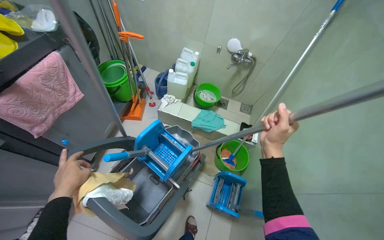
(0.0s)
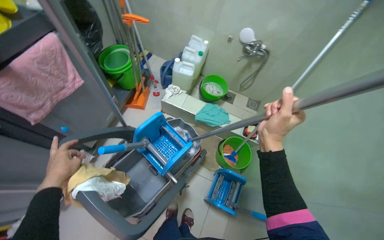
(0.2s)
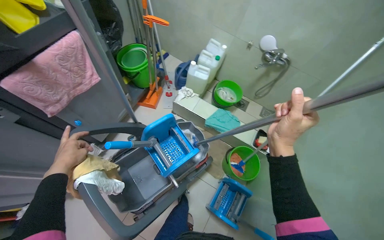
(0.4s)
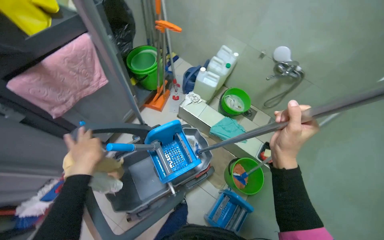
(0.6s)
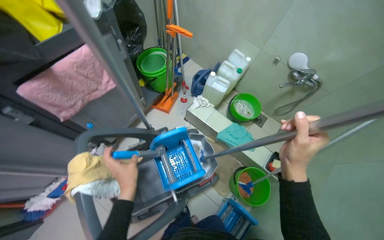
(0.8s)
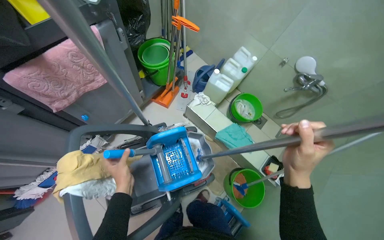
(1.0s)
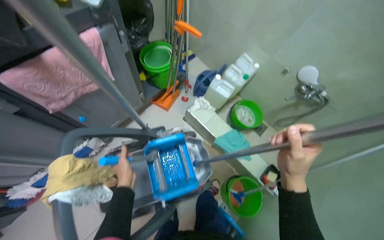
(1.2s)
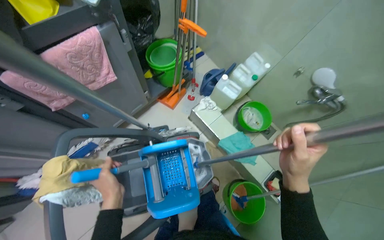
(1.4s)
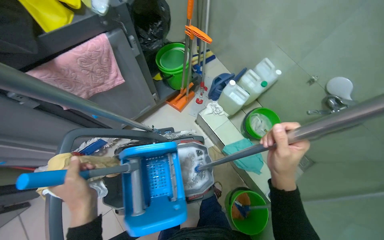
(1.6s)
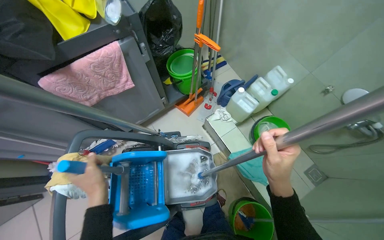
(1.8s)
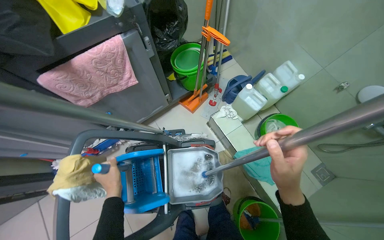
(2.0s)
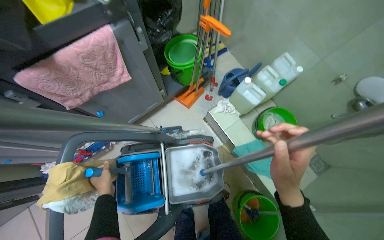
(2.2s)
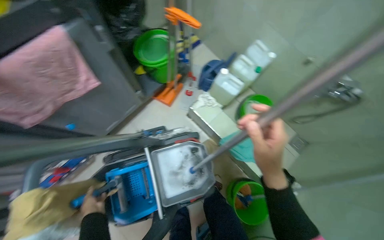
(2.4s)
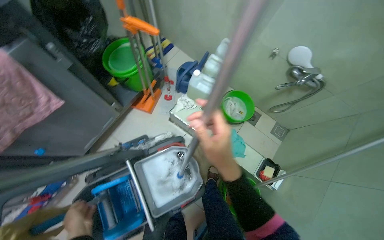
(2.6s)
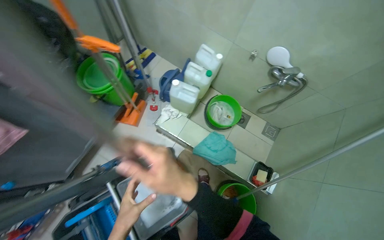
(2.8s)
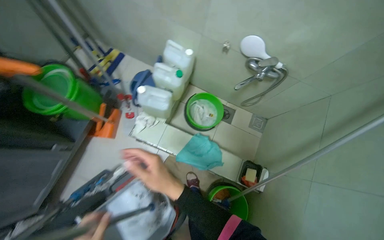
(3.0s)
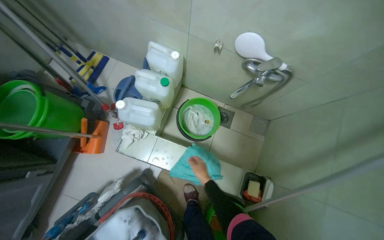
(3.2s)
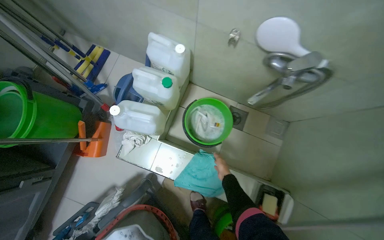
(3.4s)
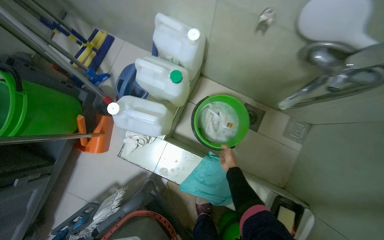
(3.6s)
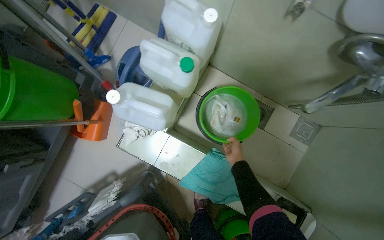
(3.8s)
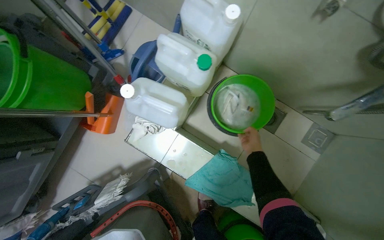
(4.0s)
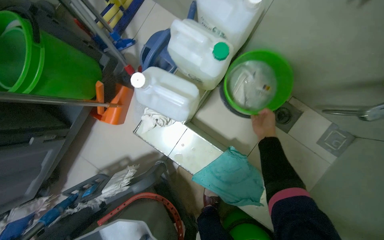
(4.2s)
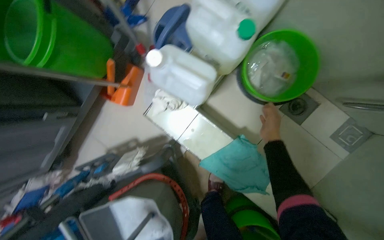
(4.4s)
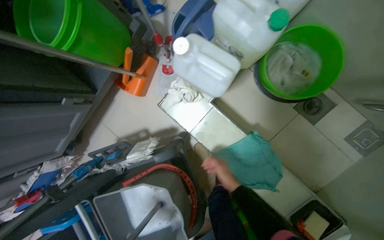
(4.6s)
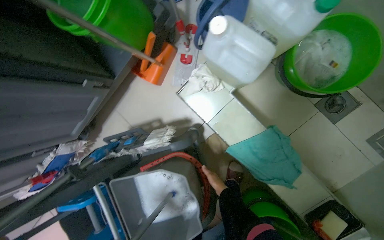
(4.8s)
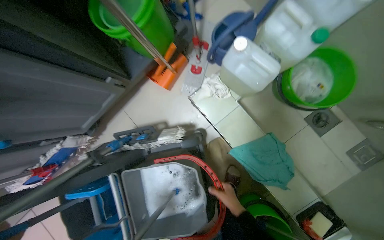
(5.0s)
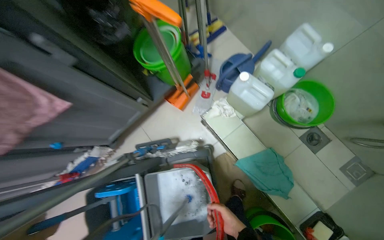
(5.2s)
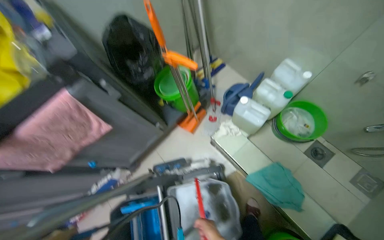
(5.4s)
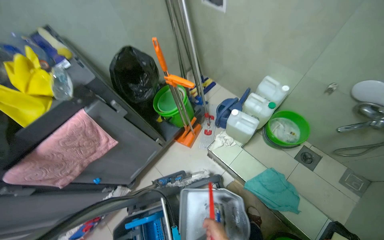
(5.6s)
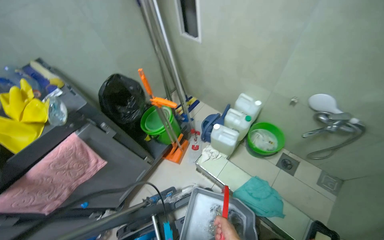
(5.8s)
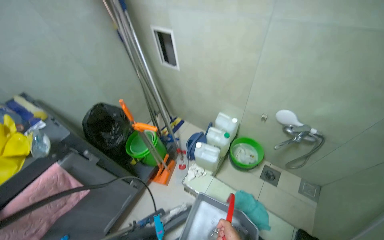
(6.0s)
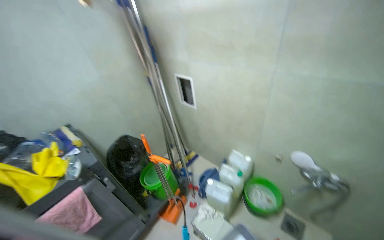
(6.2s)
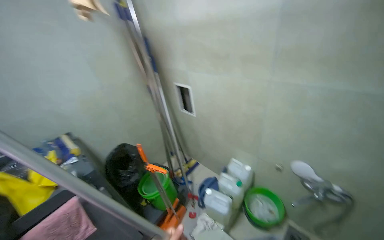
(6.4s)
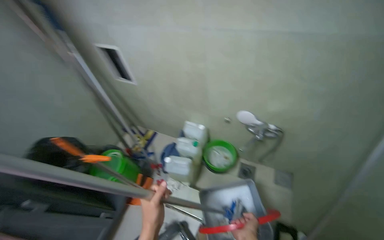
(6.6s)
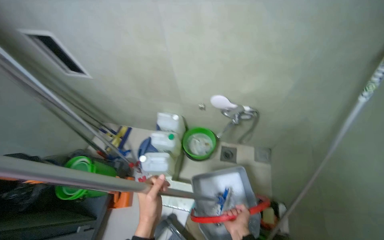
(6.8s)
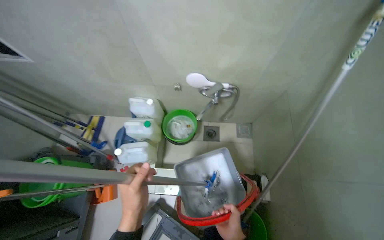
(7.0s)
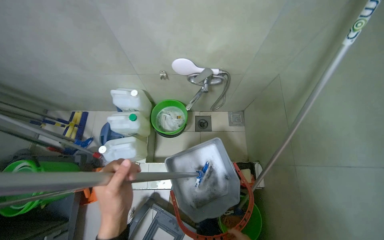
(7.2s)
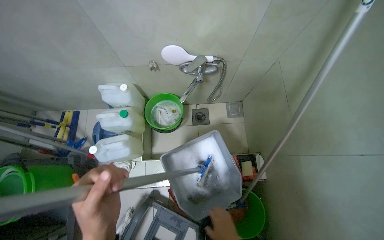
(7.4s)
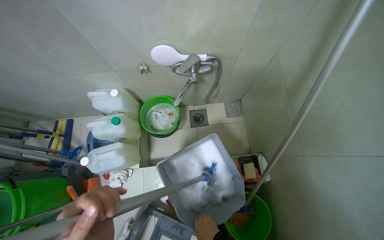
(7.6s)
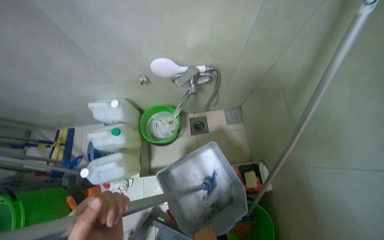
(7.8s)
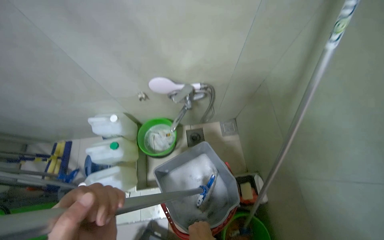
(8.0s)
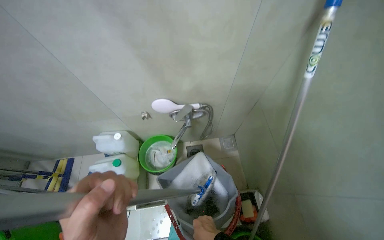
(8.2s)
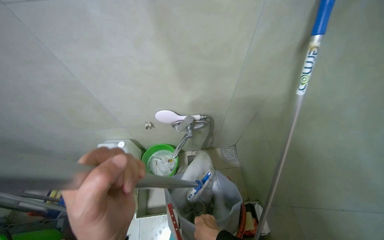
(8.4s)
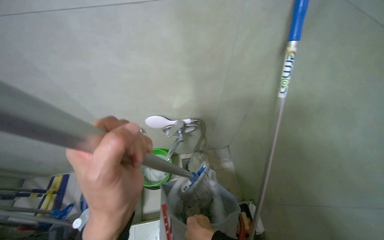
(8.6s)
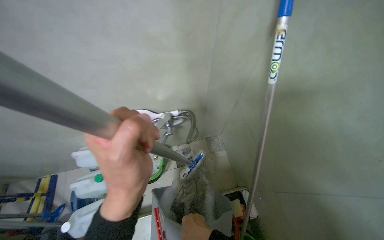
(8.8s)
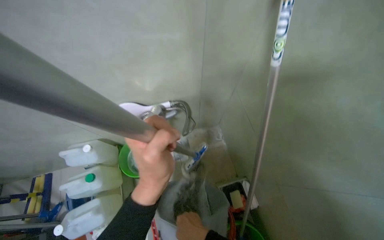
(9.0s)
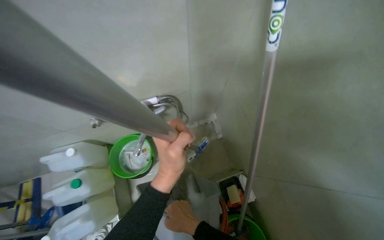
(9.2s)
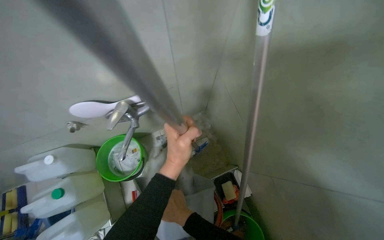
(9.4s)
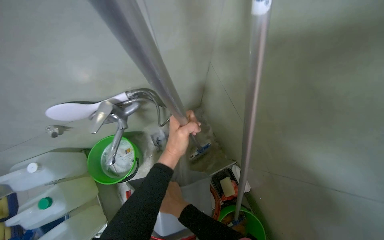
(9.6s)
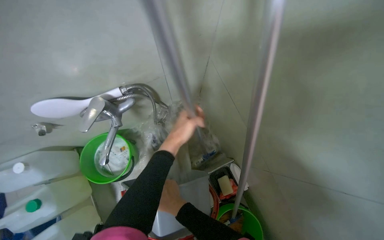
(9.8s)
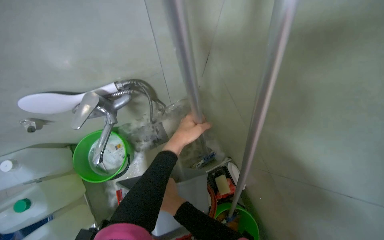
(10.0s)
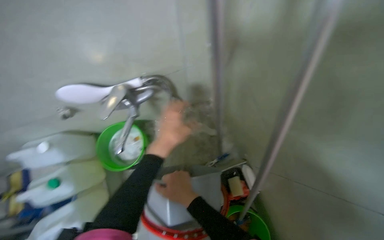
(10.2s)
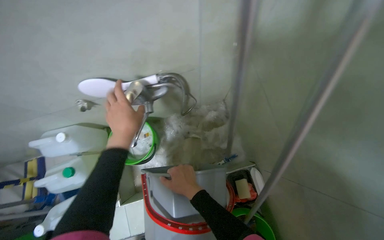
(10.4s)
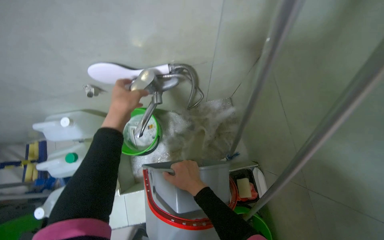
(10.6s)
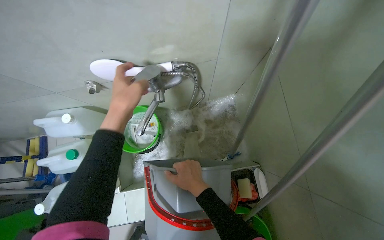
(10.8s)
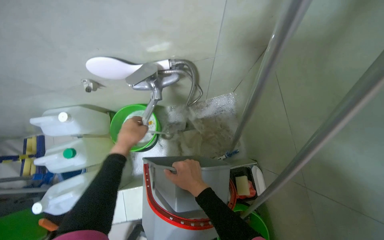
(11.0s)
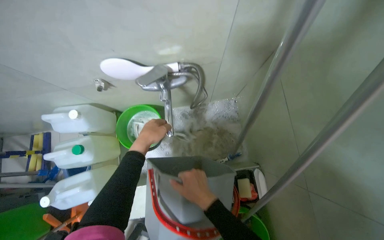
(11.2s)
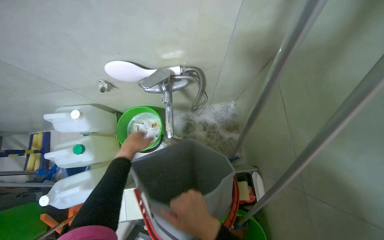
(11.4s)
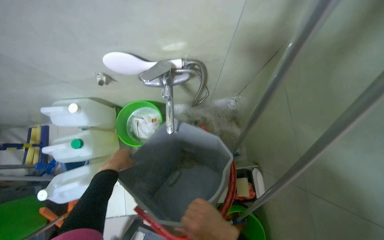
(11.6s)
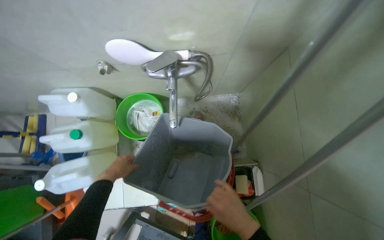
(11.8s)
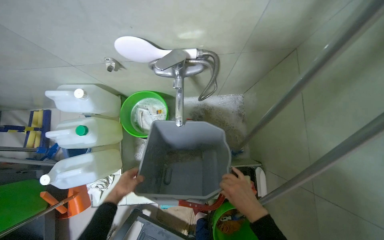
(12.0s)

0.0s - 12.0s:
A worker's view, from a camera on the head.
Job: preparing cleaning supplies.
The whole recording: Preparing cleaning tools and water. The worker prepares cleaning tools and fills a bucket with water.
0.0s - 1.6s: The wearer looks approximately 35 degrees further to the left. The left hand travels to the right by roughly 20 cm.
1.6s - 3.0s: The head rotates roughly 30 degrees to the right.
3.0s - 4.4s: The head travels approximately 50 cm. The head turns to the left by roughly 20 degrees. The view tilts roughly 20 degrees downward.
4.4s - 6.0s: The camera is carried approximately 70 cm. The view tilts some 45 degrees upward.
6.0s - 7.6s: The camera is carried about 50 cm. The wearer's head swings some 40 degrees to the right. The view tips downward by approximately 20 degrees.
9.0s - 10.4s: The left hand travels farther from the camera and to the left by about 30 cm, while the right hand shifts roughly 10 cm up the picture.
10.4s - 12.0s: The right hand is displaced to the right and down the picture by approximately 20 cm; the left hand is displaced down the picture and to the left by some 35 cm.

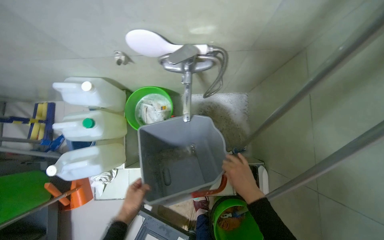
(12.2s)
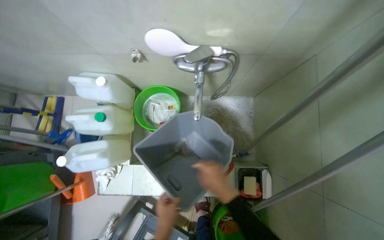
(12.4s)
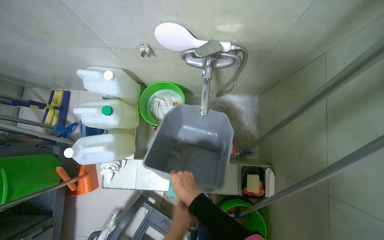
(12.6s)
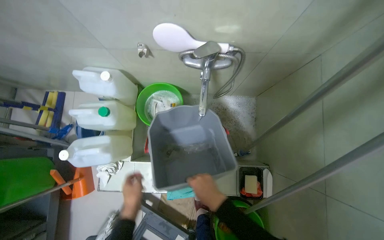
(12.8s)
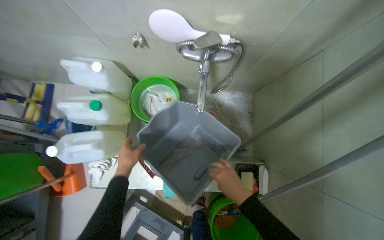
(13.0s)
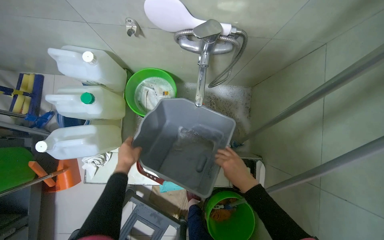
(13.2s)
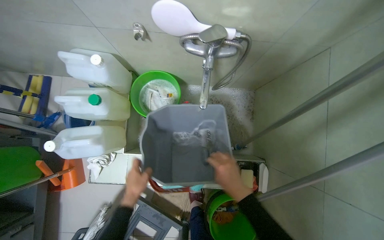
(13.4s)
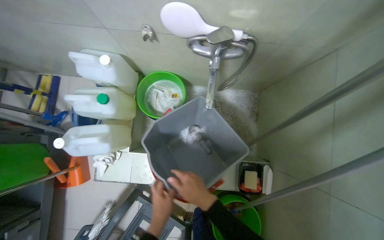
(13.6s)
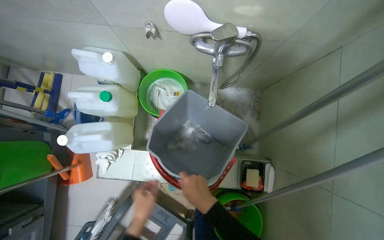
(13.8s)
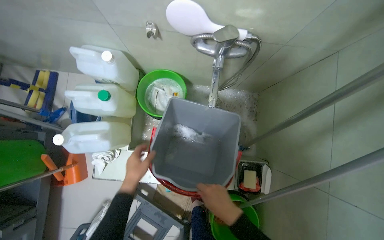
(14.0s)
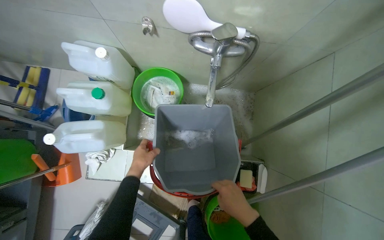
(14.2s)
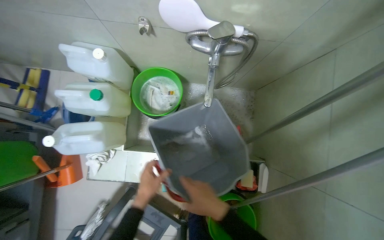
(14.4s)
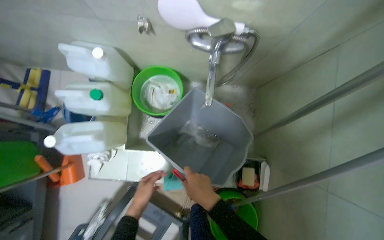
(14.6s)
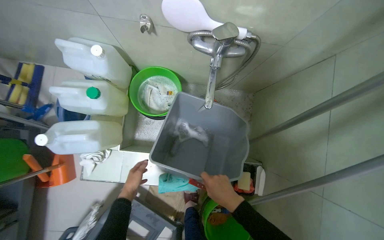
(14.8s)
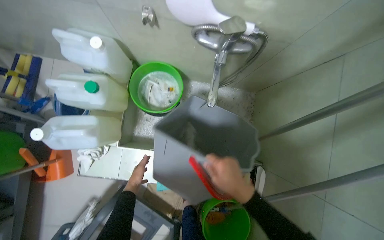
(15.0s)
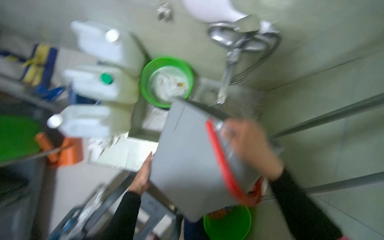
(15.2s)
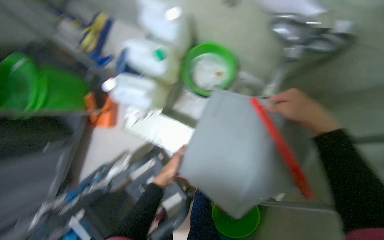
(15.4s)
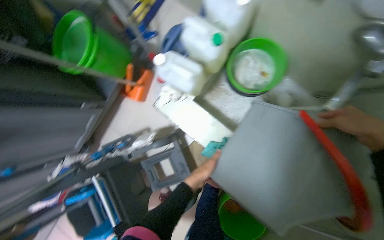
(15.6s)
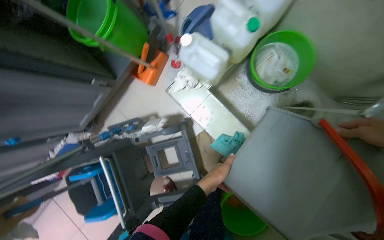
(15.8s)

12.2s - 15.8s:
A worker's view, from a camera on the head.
Job: preparing cleaning supplies.
The whole recording: Preparing cleaning tools and water. The worker prepares cleaning tools and fills a bucket with water.
12.2s - 14.0s: The right hand moves left and right over about 20 cm, changing direction 3 times. Meanwhile the left hand swings left and right, about 20 cm each way, with 3 reversals.
14.0s - 15.8s: The head rotates approximately 40 degrees to the left. The view tips downward by roughly 15 degrees.

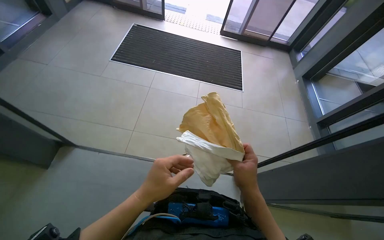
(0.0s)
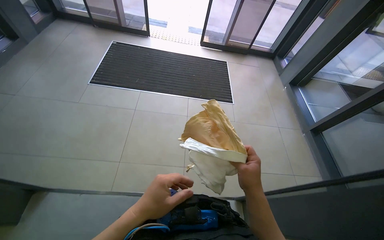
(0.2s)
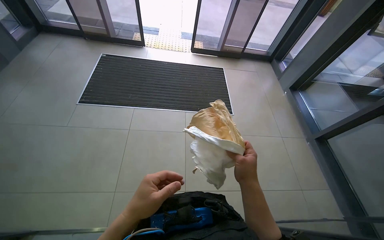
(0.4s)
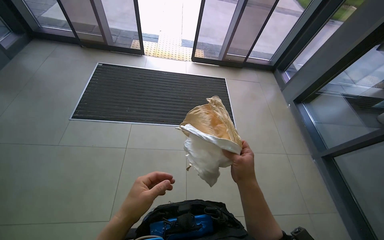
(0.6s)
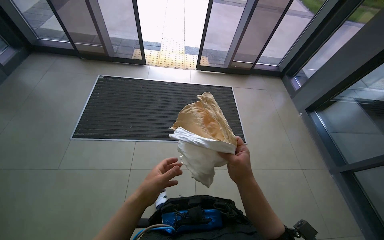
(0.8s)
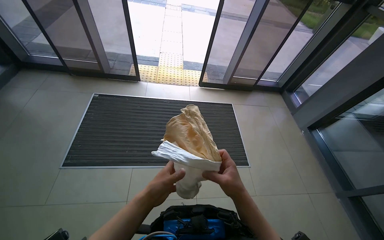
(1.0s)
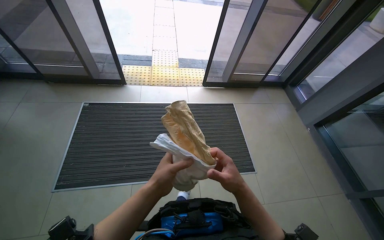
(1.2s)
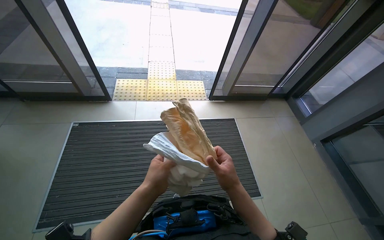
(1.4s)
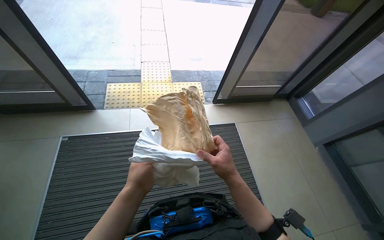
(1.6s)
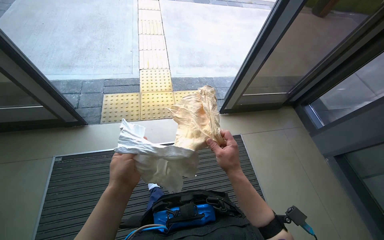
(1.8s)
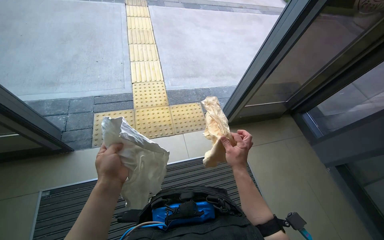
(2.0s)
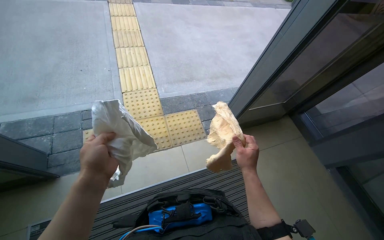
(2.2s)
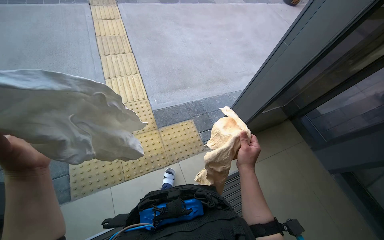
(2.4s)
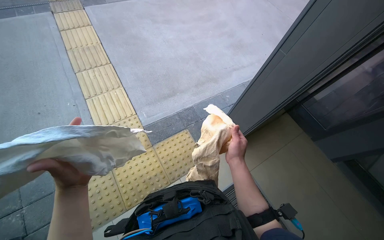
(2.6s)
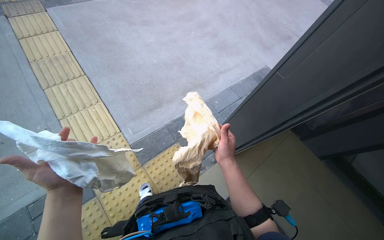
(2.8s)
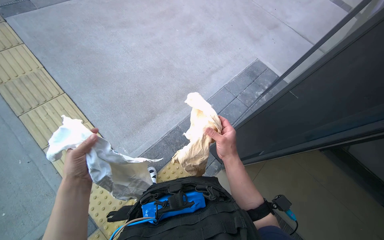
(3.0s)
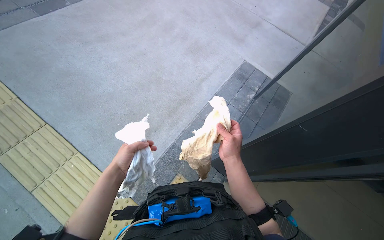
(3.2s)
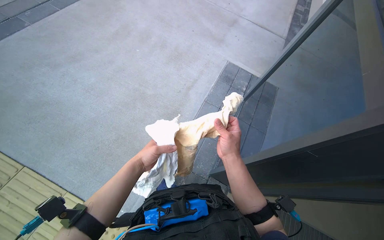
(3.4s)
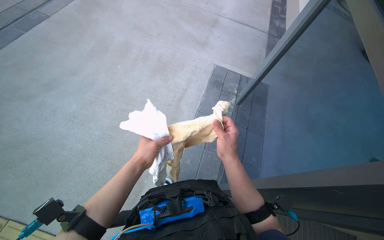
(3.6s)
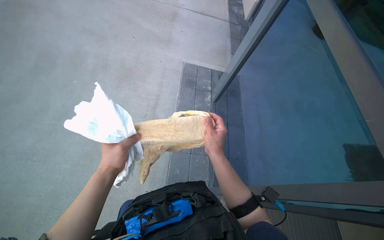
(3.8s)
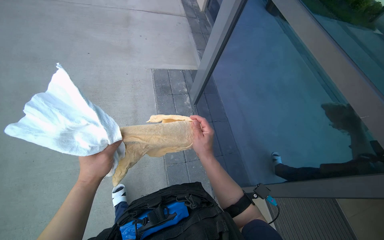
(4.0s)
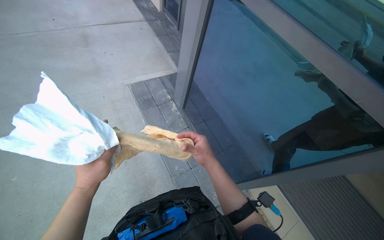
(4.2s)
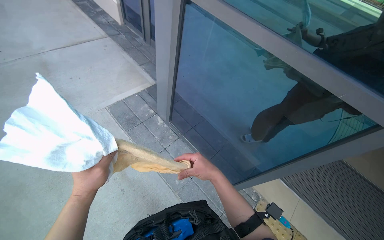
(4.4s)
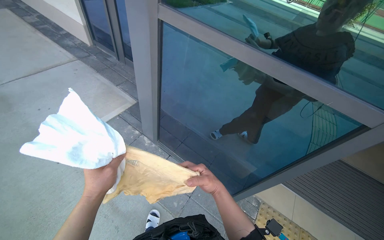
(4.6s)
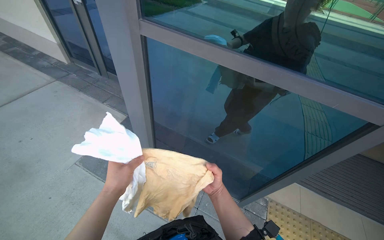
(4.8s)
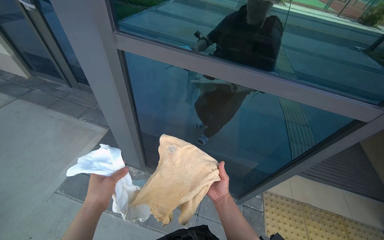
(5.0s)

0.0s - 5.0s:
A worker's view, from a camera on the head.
Job: cleaning windows.
The whole recording: Cleaning glass door. The worker cleans the glass door using a squeegee and then wipes it with a cloth, also cleaning the door handle.
3.4s - 5.0s: The head rotates approximately 80 degrees to the right.
